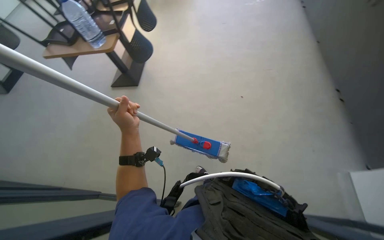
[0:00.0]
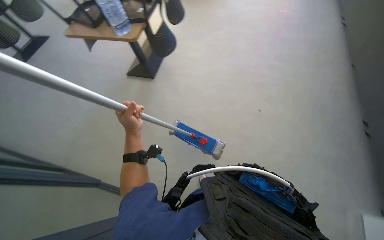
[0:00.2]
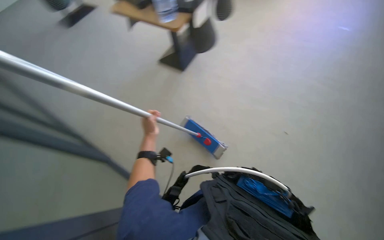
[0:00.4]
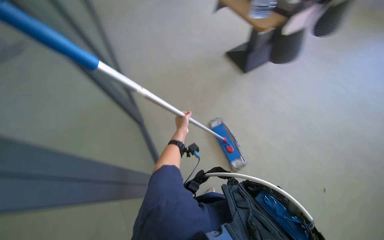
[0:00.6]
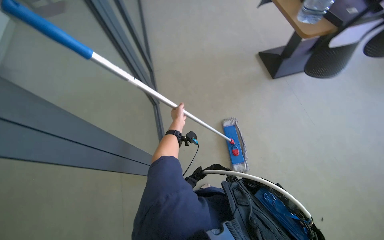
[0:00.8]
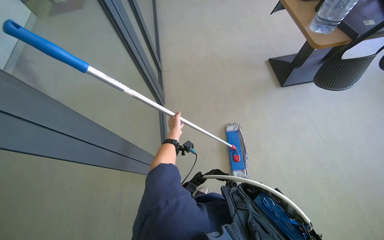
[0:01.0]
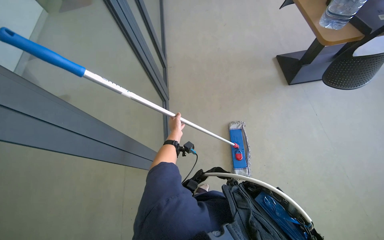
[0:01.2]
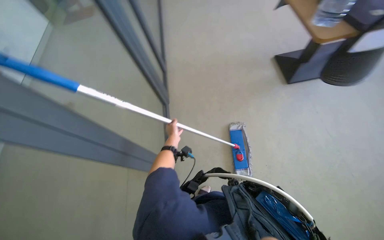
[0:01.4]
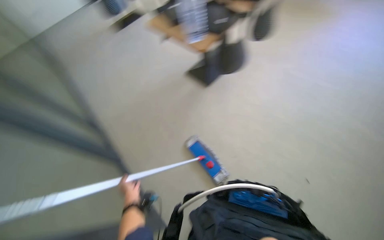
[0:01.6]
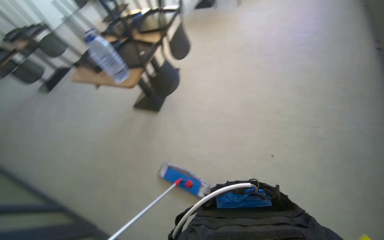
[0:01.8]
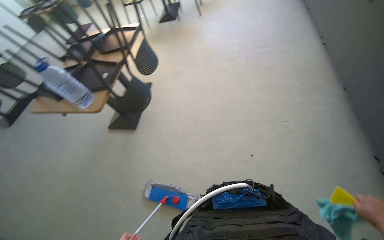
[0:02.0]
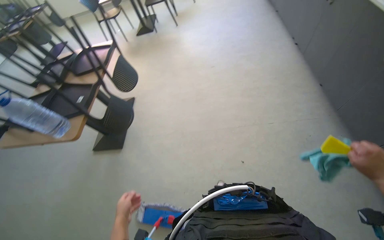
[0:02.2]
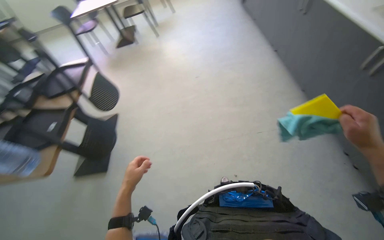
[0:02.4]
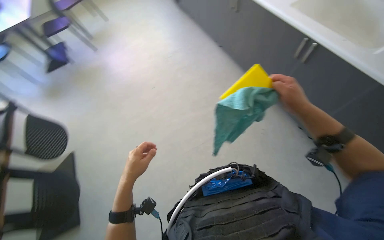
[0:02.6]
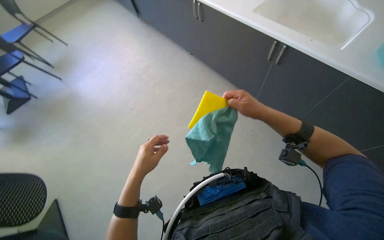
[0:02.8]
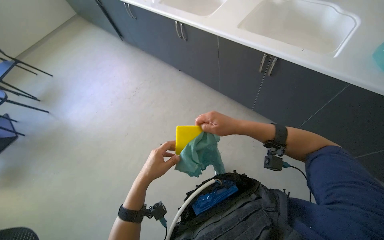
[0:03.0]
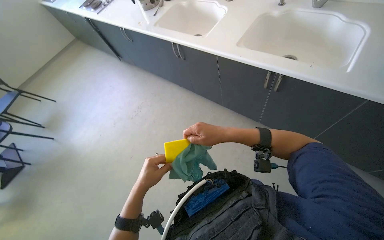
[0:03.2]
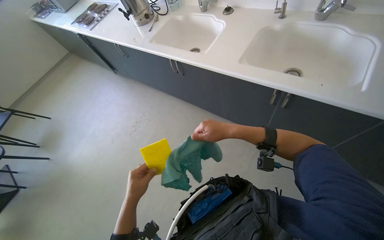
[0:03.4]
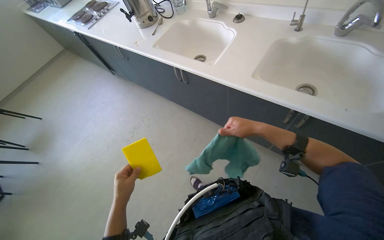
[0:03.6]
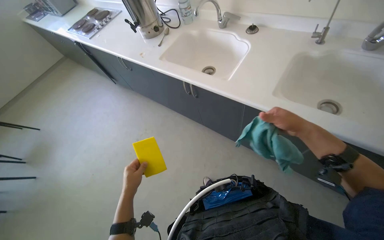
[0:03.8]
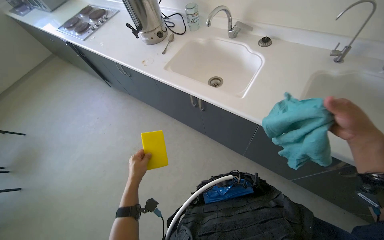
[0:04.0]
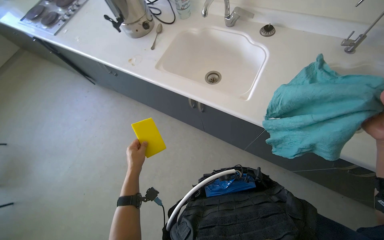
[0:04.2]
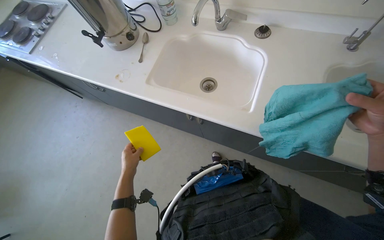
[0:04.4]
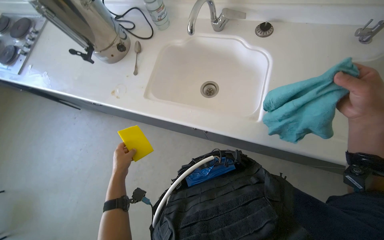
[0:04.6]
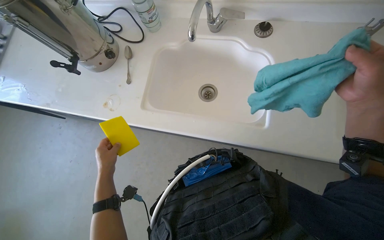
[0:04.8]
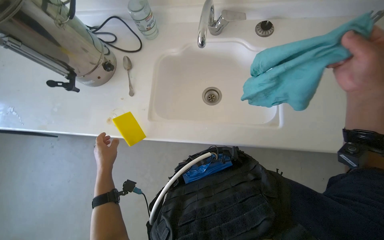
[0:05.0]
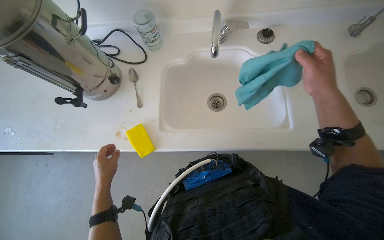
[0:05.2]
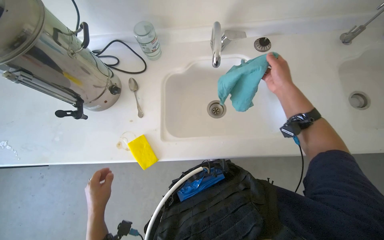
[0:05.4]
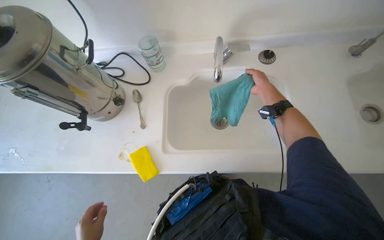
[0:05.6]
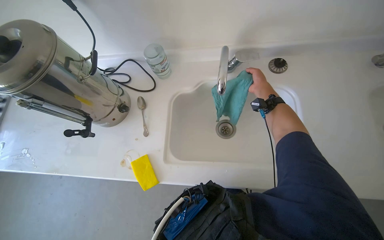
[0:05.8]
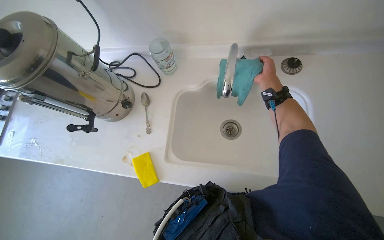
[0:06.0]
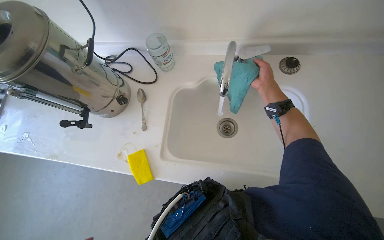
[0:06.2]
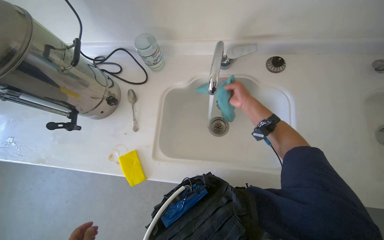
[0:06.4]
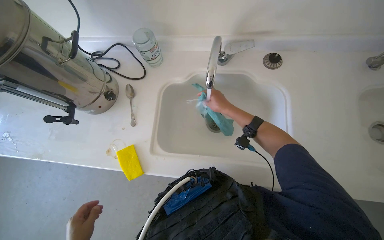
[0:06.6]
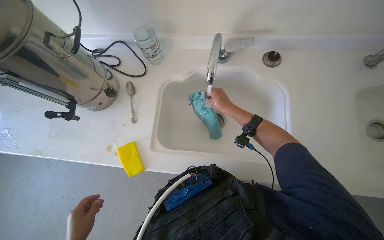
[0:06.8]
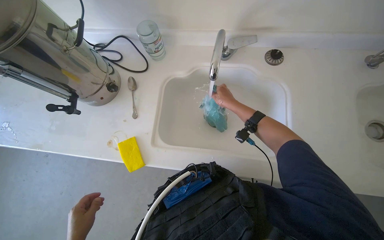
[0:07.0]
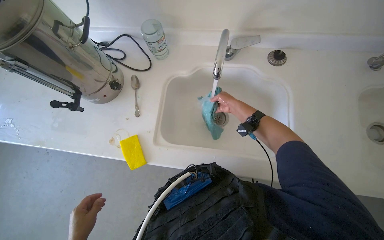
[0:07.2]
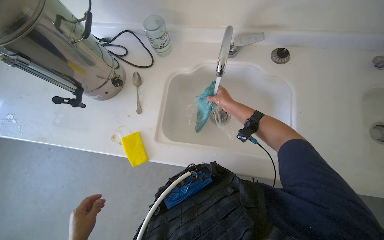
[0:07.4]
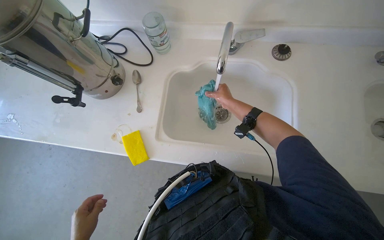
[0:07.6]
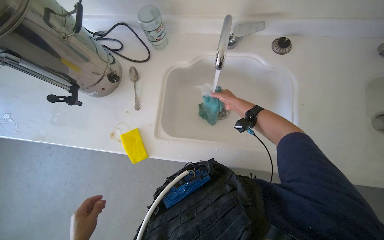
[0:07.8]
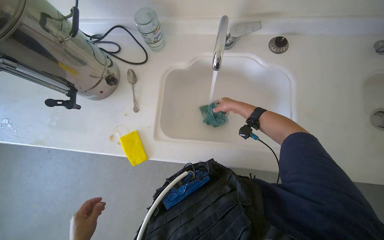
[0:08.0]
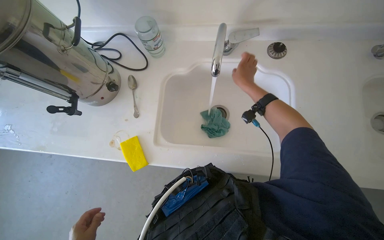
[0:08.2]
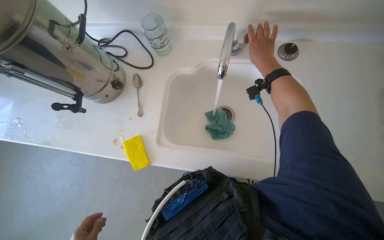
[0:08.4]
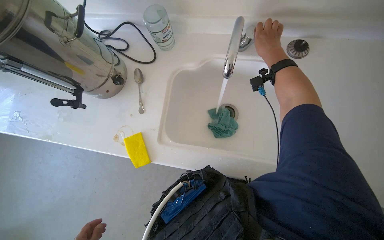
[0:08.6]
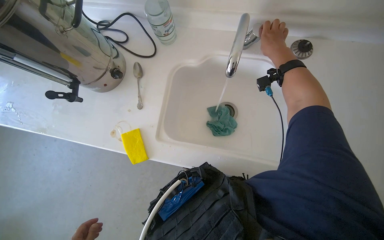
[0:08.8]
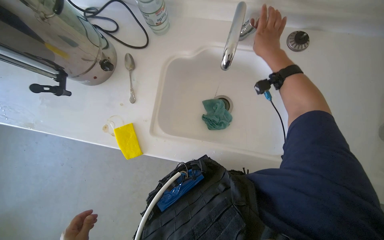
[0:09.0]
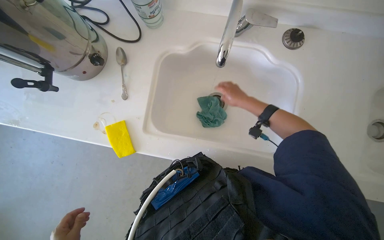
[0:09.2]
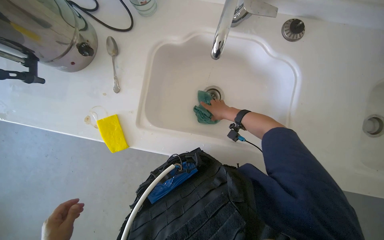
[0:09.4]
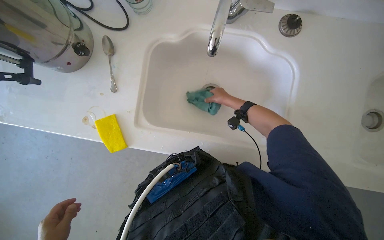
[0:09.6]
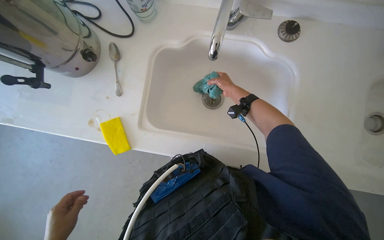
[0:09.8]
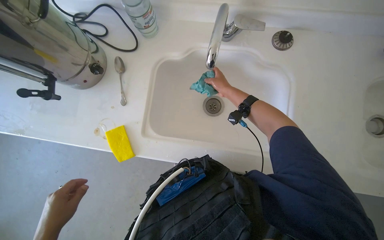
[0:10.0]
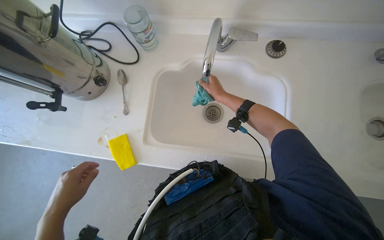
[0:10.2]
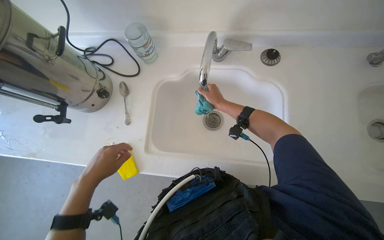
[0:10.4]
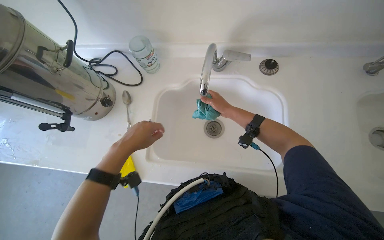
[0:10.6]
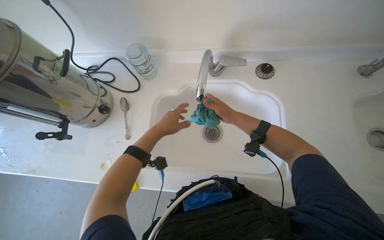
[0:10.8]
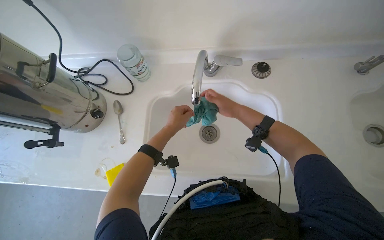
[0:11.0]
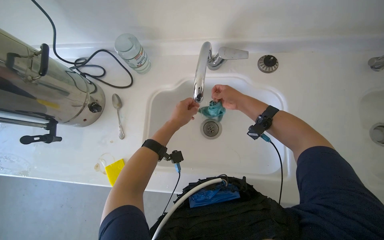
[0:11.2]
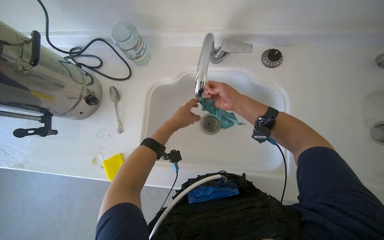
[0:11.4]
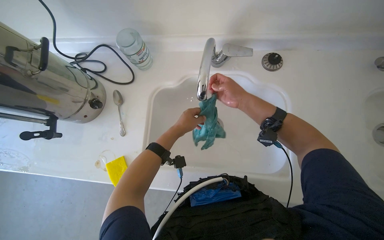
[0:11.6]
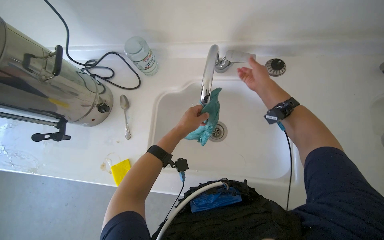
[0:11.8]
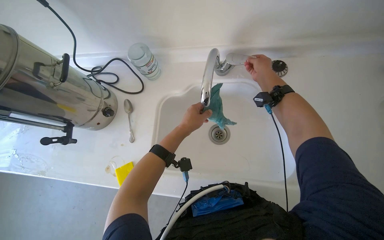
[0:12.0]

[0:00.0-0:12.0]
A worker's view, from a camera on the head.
Job: preparing cleaning supplies.
The whole recording: Preparing cleaning supplies. The worker retrieves a sponge and cloth from the cart and wets the cloth at the sink.
0:01.6 to 0:03.0: The camera is carried about 60 cm. The head turns to the right by approximately 75 degrees. The view tilts some 15 degrees upward.
0:03.0 to 0:04.4: The camera is carried some 60 cm. The wearer's head swings some 20 degrees to the right.
0:04.4 to 0:06.0: The camera travels roughly 40 cm.
0:06.0 to 0:07.6: The right hand travels down the picture and to the left by about 20 cm.
0:07.6 to 0:09.0: The right hand travels up the picture and nearer to the camera by approximately 15 cm.
0:09.0 to 0:10.4: The right hand travels down the picture by roughly 10 cm.
0:10.4 to 0:12.0: The left hand moves to the right, up the picture and farther from the camera, approximately 30 cm. The right hand shifts roughly 20 cm up the picture and to the right.

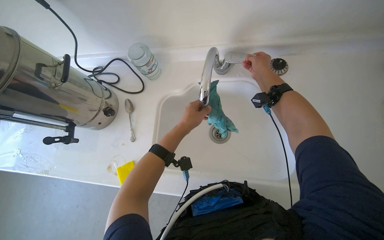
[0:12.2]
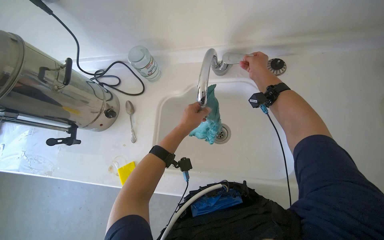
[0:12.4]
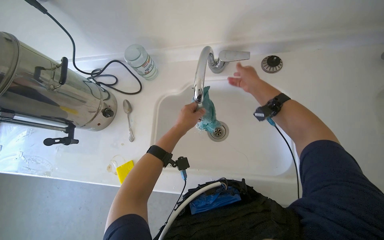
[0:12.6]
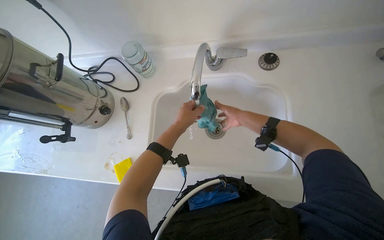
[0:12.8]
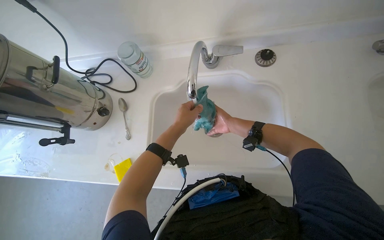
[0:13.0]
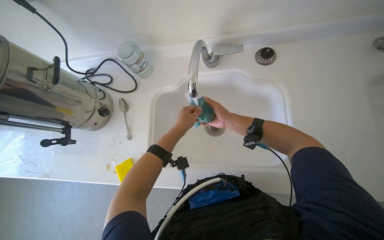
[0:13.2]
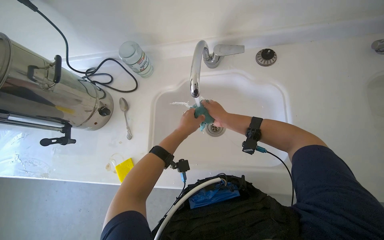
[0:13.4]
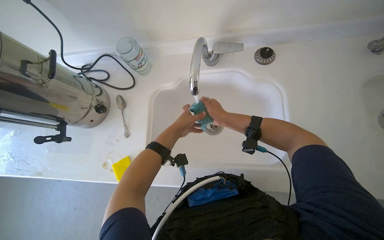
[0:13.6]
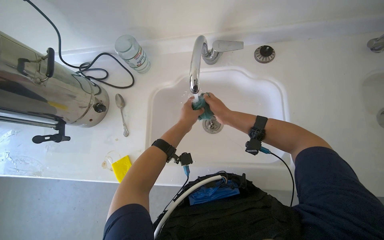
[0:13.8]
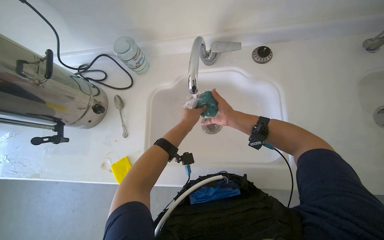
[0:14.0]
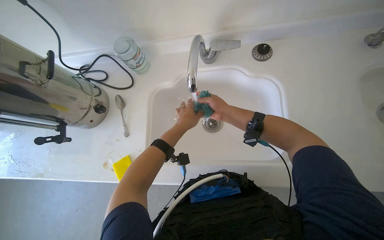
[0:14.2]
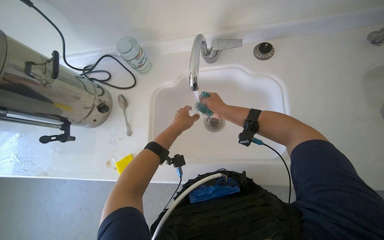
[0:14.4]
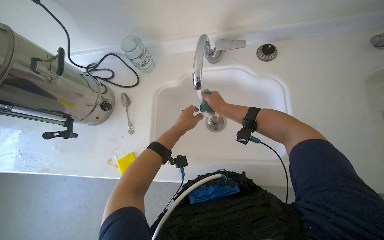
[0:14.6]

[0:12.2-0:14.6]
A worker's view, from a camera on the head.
Job: preparing cleaning supplies.
The whole recording: Preparing cleaning supplies. The worker retrieves a sponge and cloth from the cart and wets the cloth at the sink.
0:12.2 to 0:13.4: The right hand shifts about 20 cm down the picture.
0:13.4 to 0:14.6: The hands stay close to where they were, moving slightly.

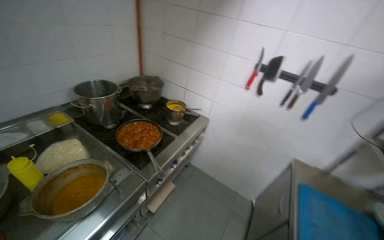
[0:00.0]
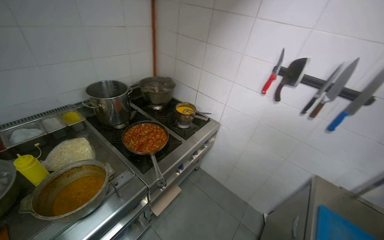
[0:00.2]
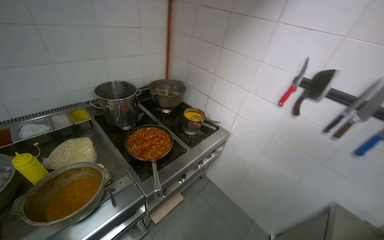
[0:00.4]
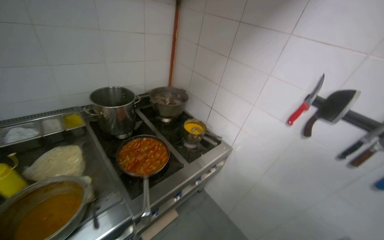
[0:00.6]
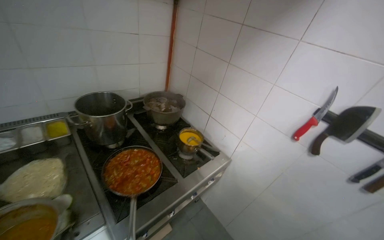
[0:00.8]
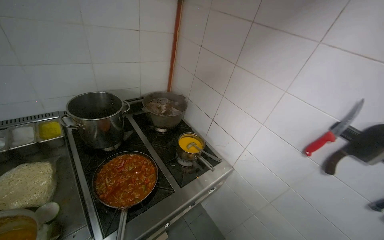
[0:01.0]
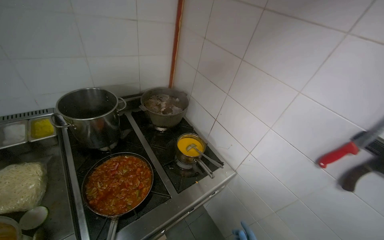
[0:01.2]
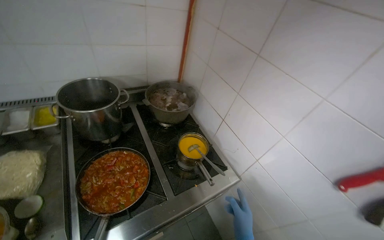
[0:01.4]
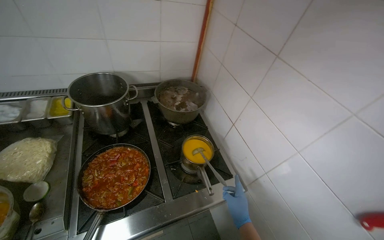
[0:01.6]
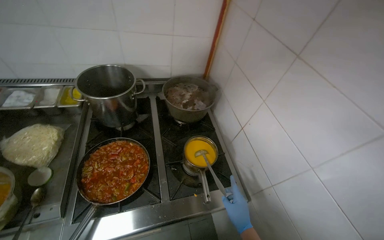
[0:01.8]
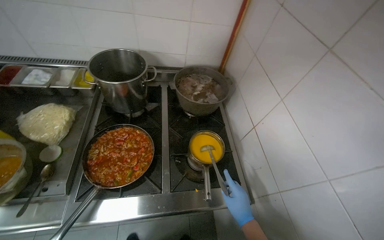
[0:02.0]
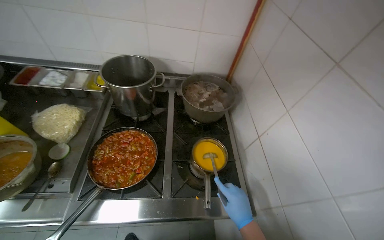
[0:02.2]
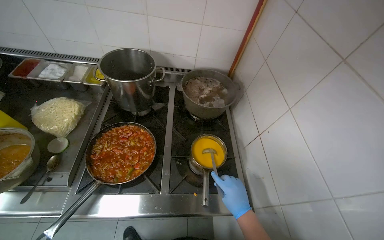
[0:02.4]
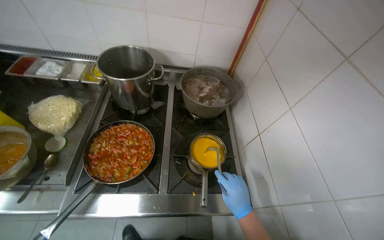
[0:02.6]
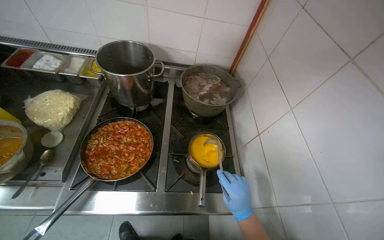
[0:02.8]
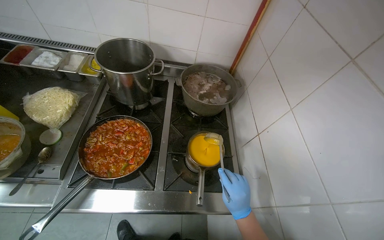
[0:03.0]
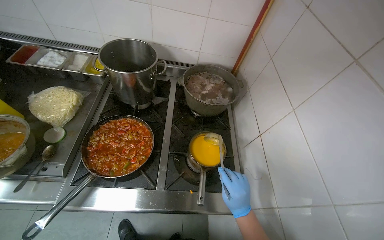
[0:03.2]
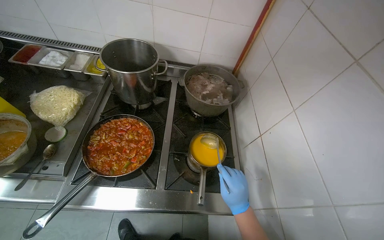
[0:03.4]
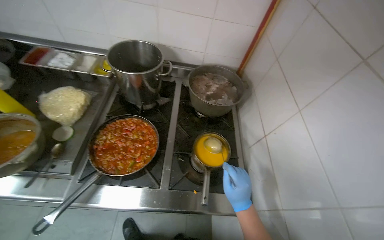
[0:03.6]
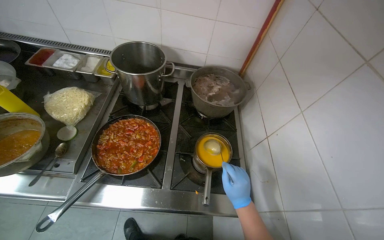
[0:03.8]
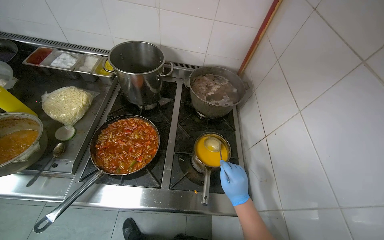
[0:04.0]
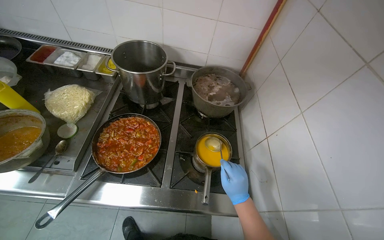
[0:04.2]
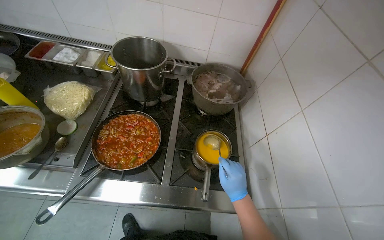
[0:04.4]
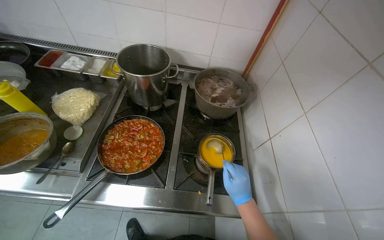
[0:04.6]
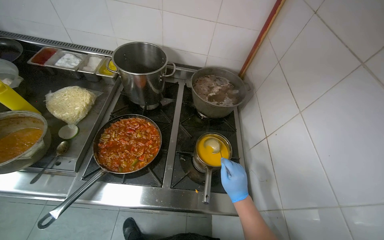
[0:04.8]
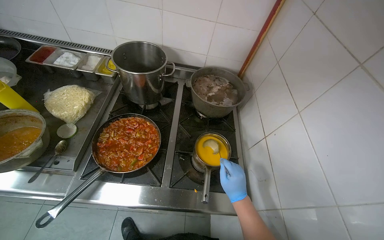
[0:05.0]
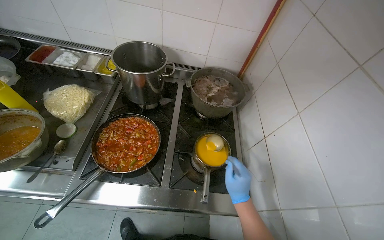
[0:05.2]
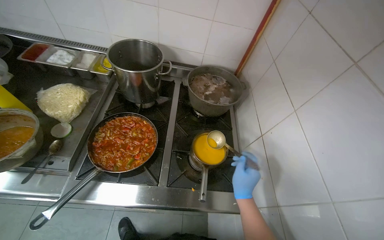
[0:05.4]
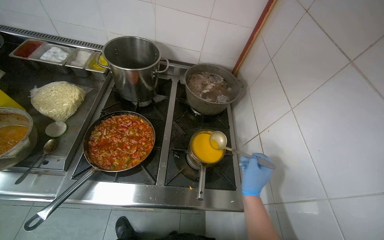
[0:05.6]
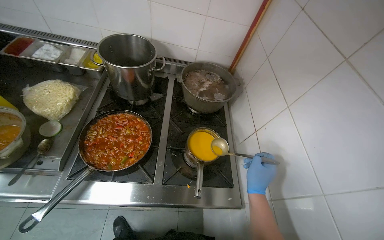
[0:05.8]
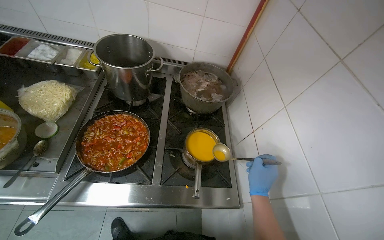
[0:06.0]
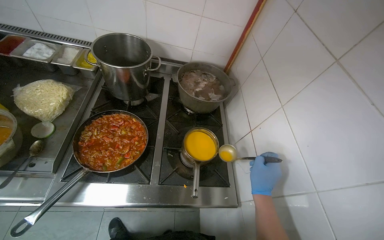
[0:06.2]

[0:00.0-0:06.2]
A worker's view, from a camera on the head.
Job: preparing food.
The whole recording: Stirring meal. The worker stirs the meal.
0:00.0 to 0:01.6: The camera travels about 70 cm. The head turns to the left by some 35 degrees.
0:01.6 to 0:03.2: The head turns to the left by some 20 degrees.
